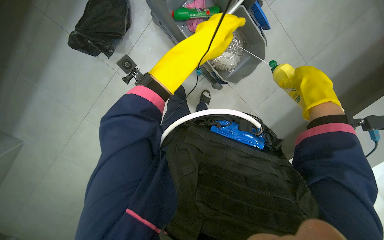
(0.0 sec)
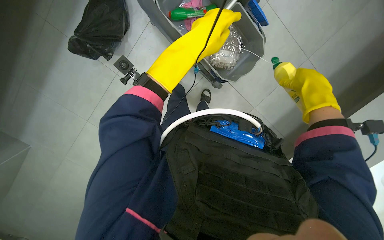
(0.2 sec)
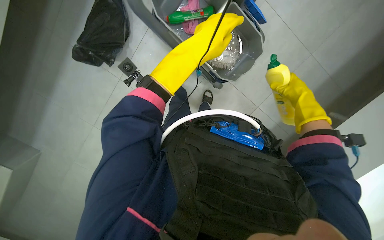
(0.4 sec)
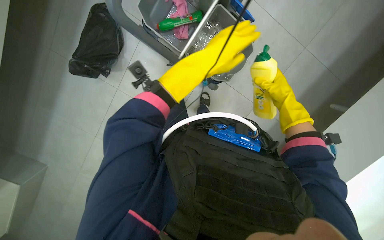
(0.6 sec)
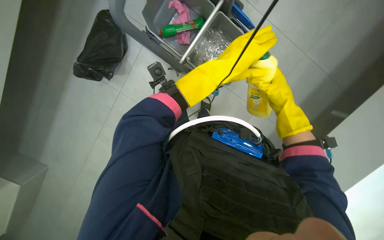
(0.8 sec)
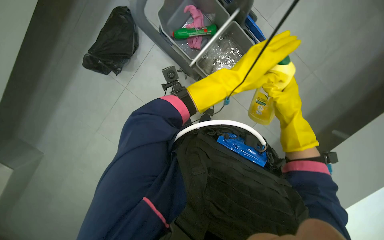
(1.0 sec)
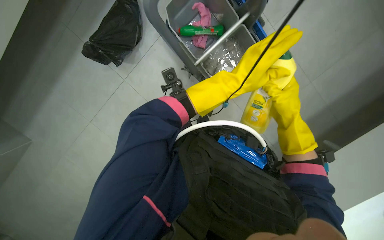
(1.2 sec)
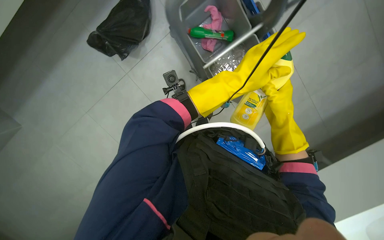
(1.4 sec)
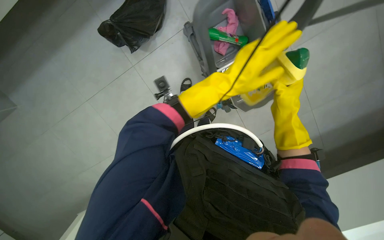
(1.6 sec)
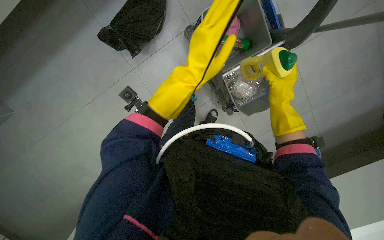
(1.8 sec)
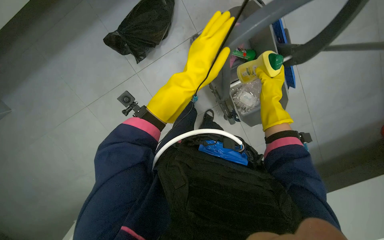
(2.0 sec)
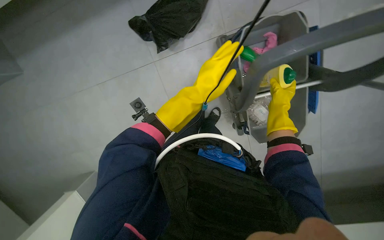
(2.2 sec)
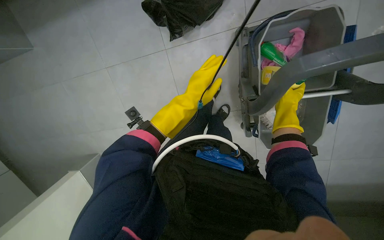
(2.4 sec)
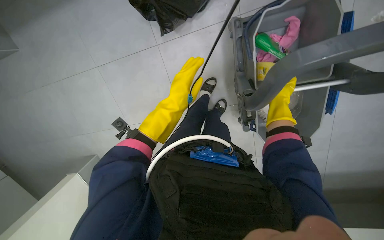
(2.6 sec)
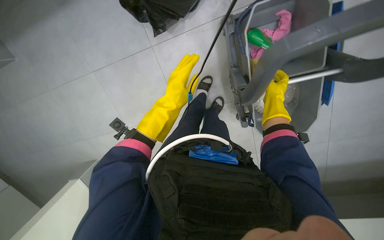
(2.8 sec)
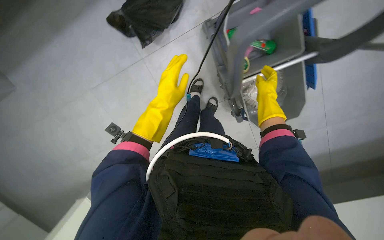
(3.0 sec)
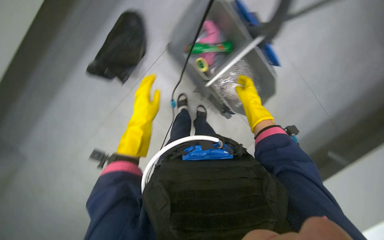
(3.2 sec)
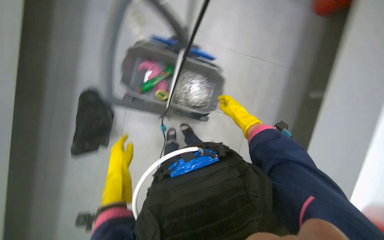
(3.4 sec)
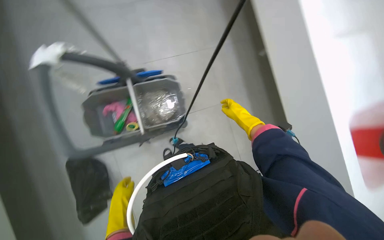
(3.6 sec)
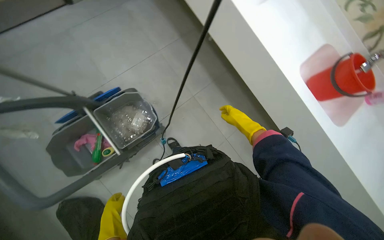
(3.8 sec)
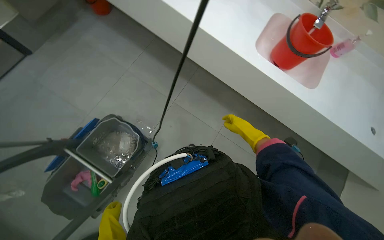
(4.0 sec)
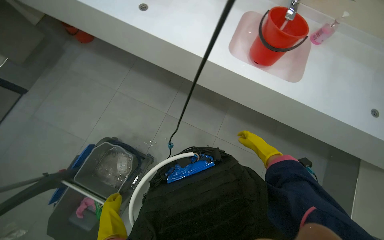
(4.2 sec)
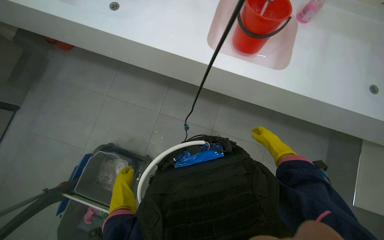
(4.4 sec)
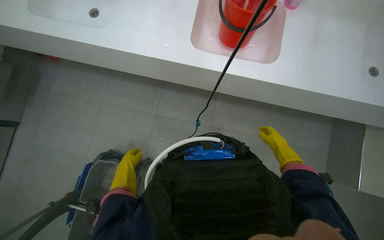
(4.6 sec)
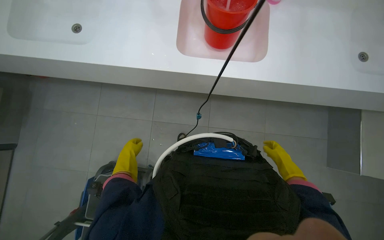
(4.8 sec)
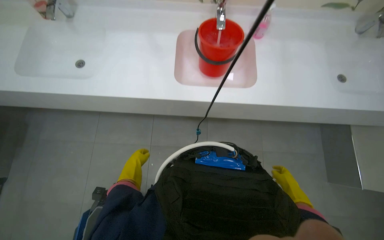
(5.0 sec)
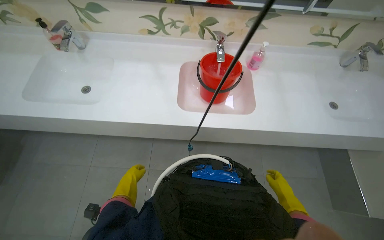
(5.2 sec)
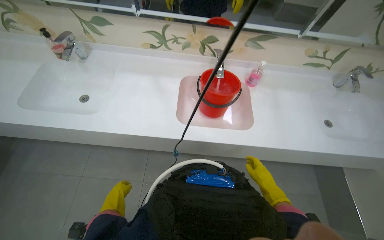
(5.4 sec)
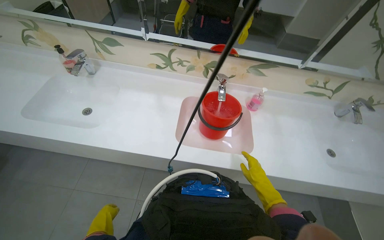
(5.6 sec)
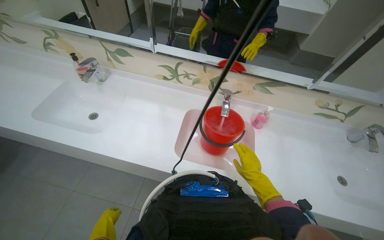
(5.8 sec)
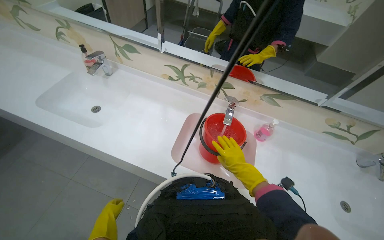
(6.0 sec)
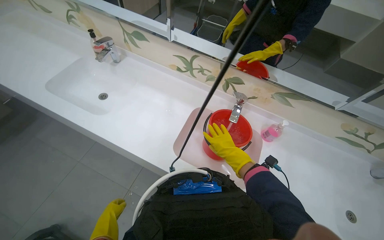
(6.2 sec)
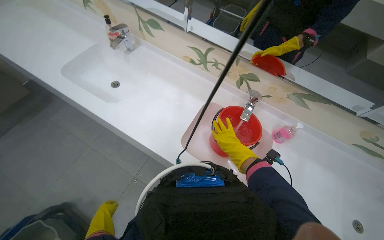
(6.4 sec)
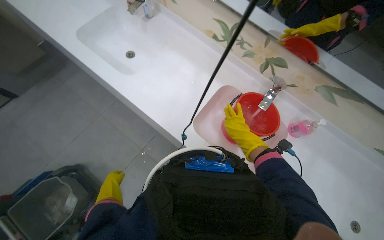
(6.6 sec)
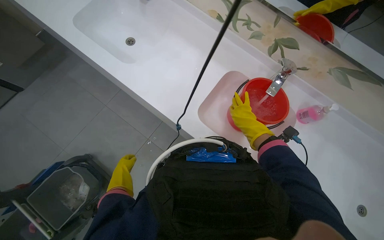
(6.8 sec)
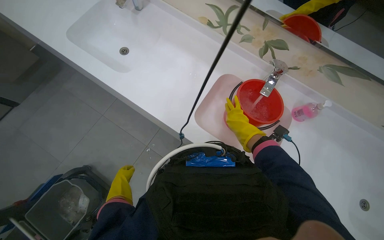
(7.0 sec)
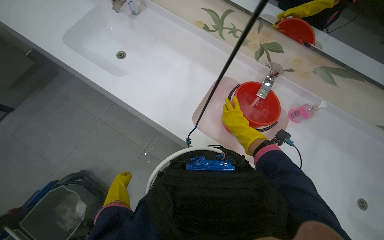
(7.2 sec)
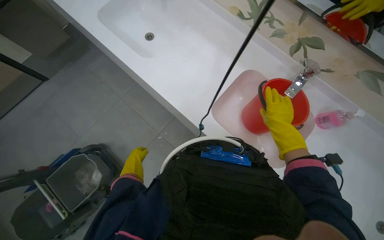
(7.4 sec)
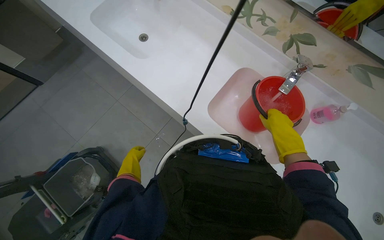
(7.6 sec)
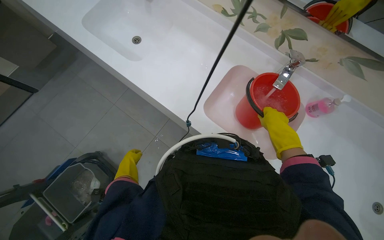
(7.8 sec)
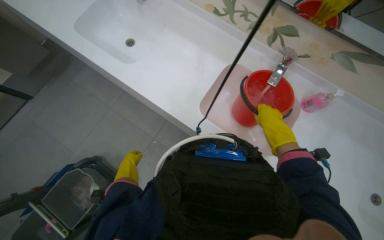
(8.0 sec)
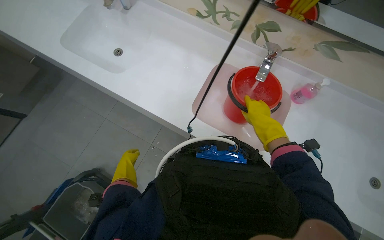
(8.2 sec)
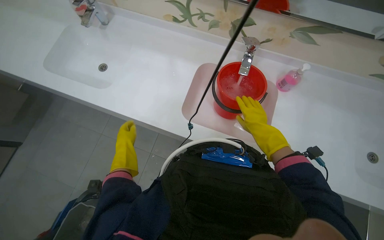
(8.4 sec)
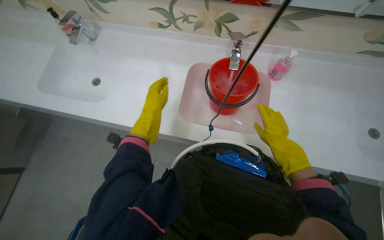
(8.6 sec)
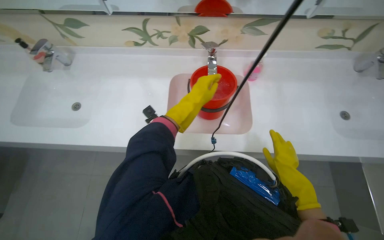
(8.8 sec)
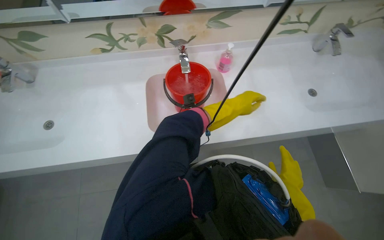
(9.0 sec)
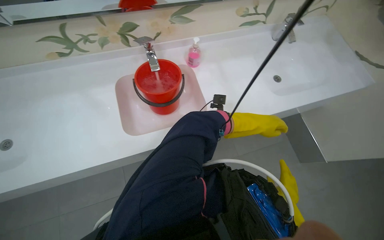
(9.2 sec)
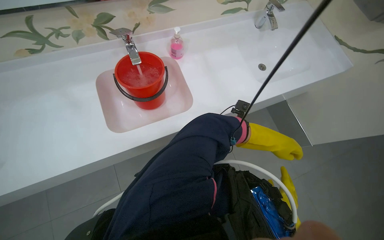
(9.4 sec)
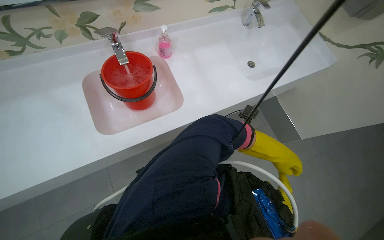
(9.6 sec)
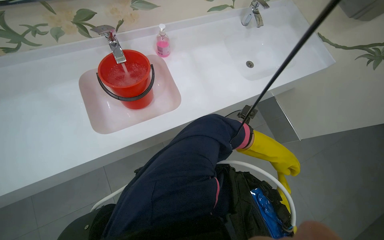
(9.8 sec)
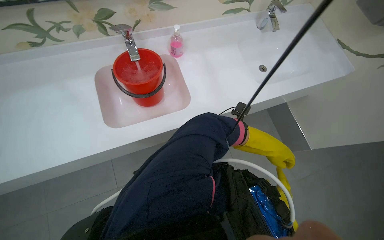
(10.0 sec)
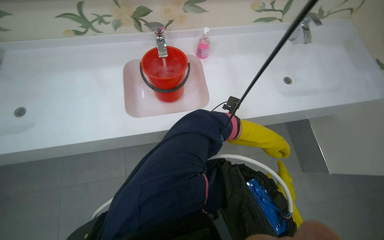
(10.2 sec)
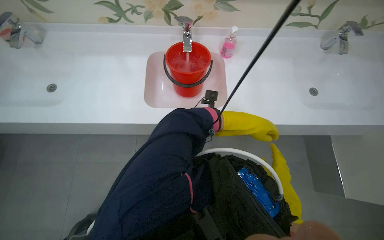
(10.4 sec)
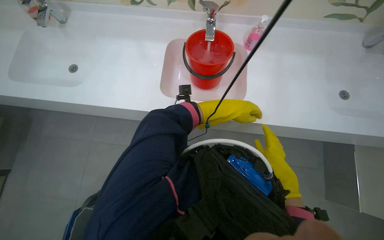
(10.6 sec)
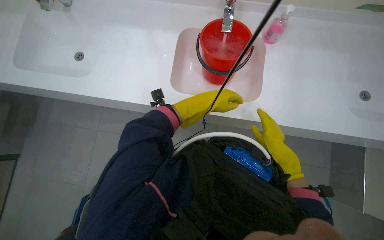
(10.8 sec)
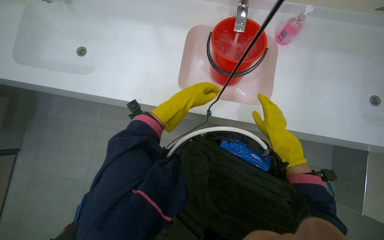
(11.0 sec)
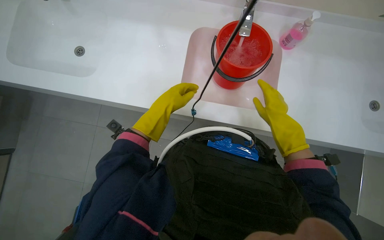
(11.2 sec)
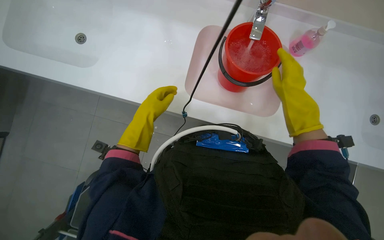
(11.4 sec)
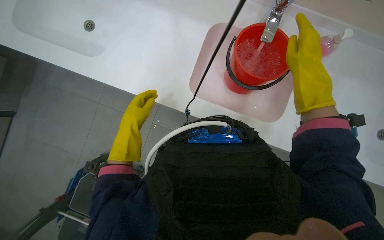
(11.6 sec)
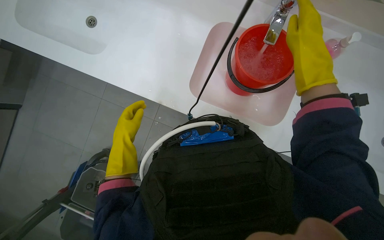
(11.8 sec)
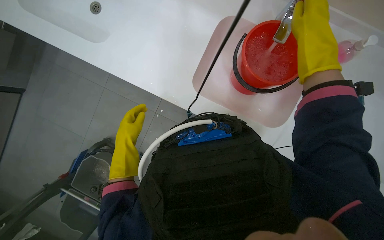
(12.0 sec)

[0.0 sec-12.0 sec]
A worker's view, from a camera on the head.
Job: preparing cleaning supplies.
The whole recording: Preparing cleaning solution. The worker fills buckets with water and adds cleaning solutions to prepare for cleaning.
0.0 sec to 1.6 sec: The right hand moves to the left, some 30 cm.
1.6 sec to 3.0 sec: The right hand heads farther from the camera and to the left, covering some 20 cm.
3.0 sec to 4.4 sec: The camera is carried approximately 60 cm. The scene rotates counterclockwise by some 85 degrees.
4.4 sec to 6.0 sec: The camera pitches upward, by some 30 degrees.
6.0 sec to 7.6 sec: The head rotates roughly 20 degrees to the left. The view tips downward by about 20 degrees.
7.6 sec to 9.0 sec: The head rotates roughly 45 degrees to the right.
10.4 sec to 12.0 sec: The view tilts roughly 20 degrees downward. The scene rotates clockwise by approximately 25 degrees. The right hand moves to the left, some 60 cm.

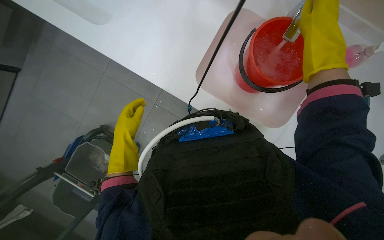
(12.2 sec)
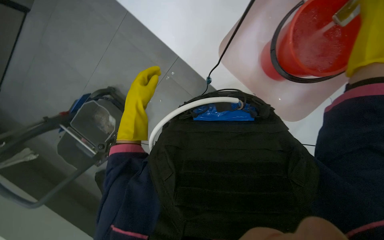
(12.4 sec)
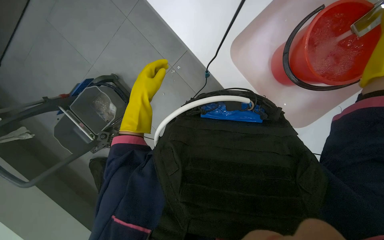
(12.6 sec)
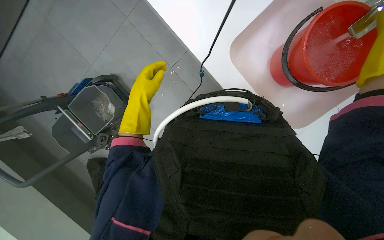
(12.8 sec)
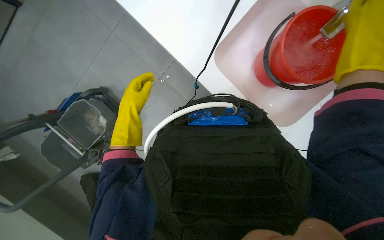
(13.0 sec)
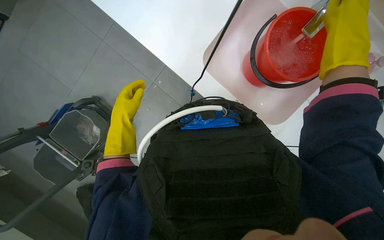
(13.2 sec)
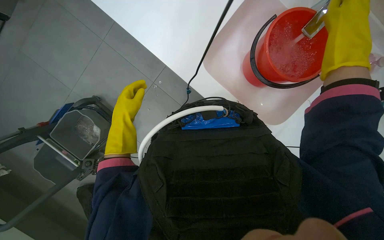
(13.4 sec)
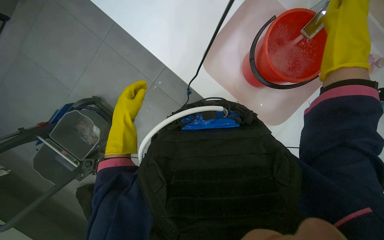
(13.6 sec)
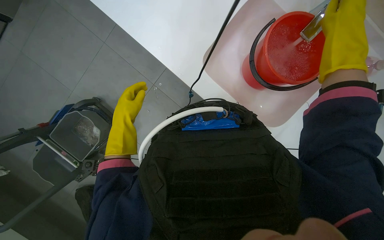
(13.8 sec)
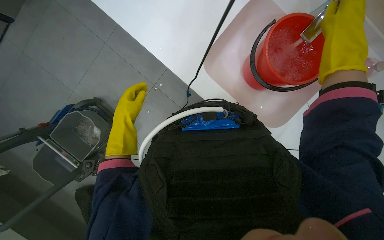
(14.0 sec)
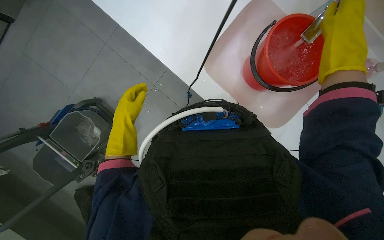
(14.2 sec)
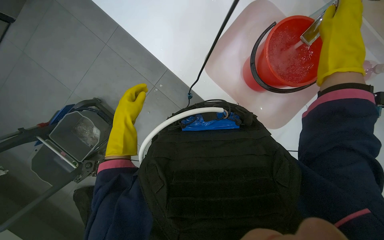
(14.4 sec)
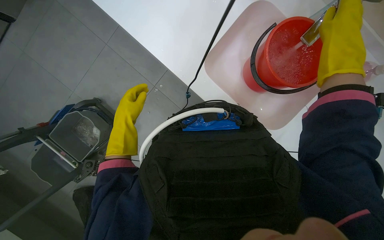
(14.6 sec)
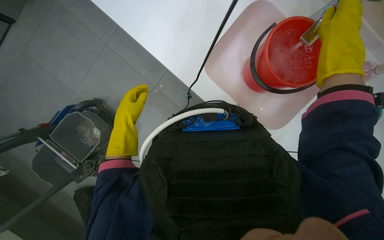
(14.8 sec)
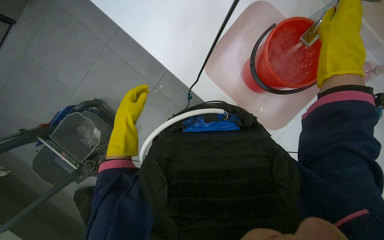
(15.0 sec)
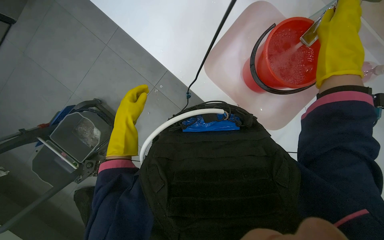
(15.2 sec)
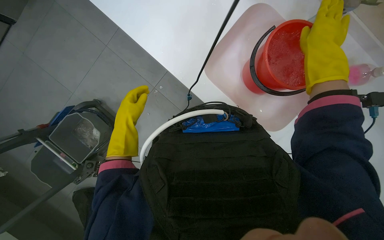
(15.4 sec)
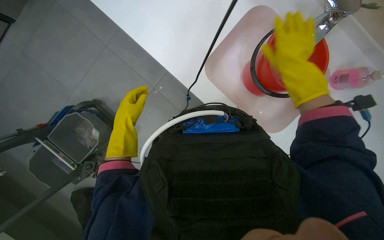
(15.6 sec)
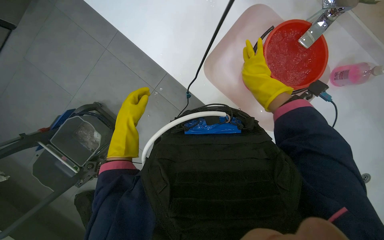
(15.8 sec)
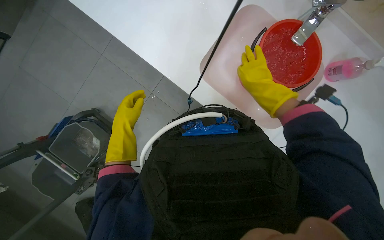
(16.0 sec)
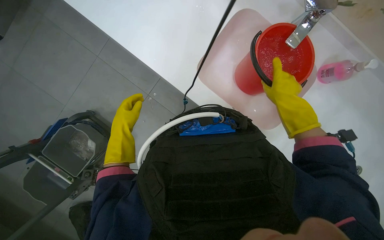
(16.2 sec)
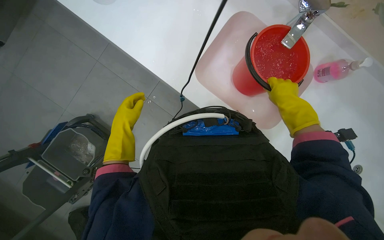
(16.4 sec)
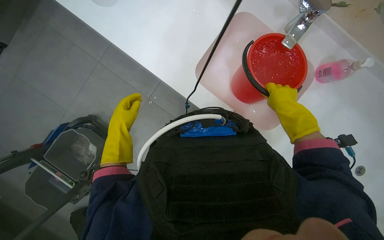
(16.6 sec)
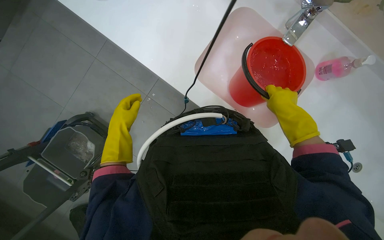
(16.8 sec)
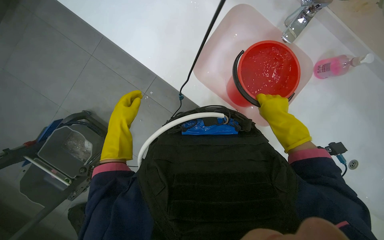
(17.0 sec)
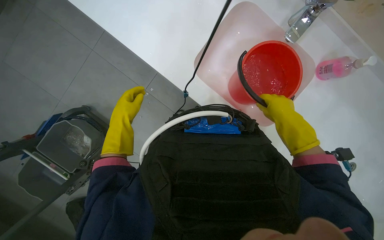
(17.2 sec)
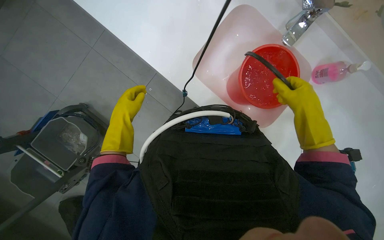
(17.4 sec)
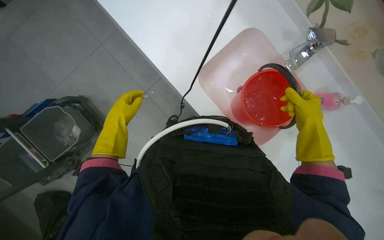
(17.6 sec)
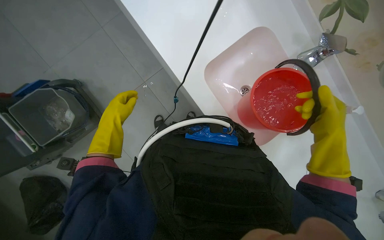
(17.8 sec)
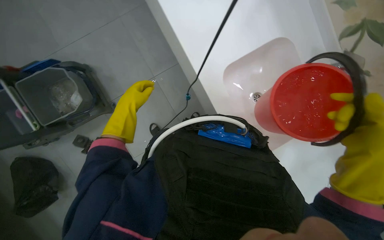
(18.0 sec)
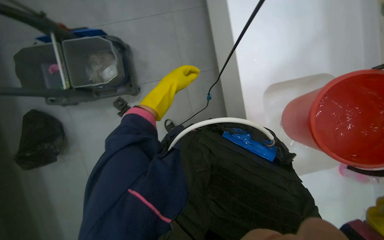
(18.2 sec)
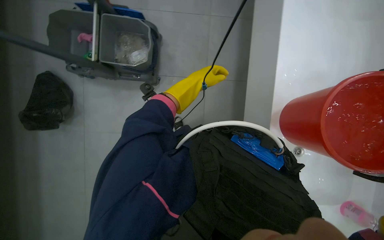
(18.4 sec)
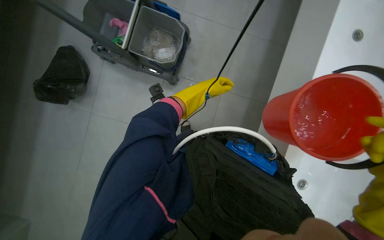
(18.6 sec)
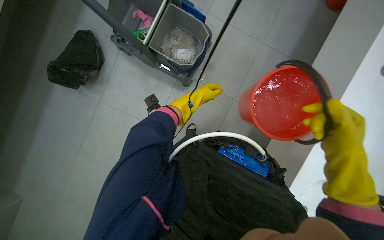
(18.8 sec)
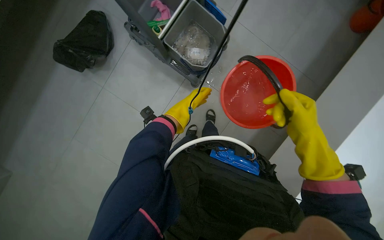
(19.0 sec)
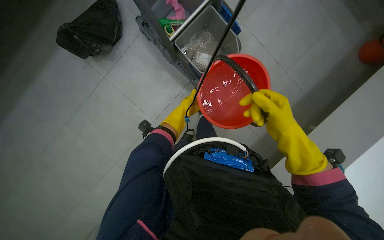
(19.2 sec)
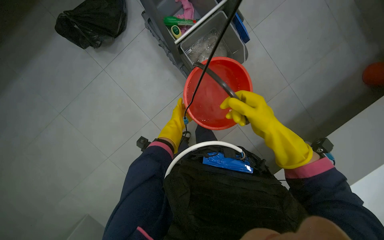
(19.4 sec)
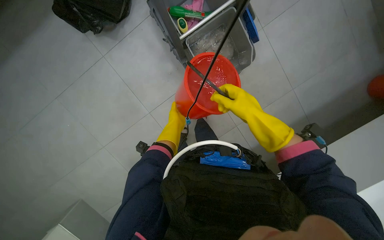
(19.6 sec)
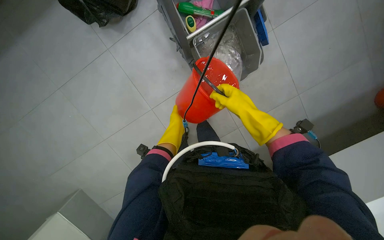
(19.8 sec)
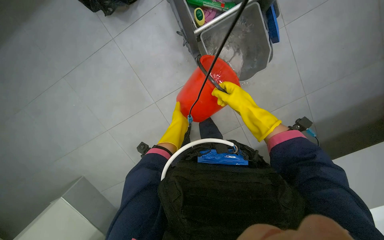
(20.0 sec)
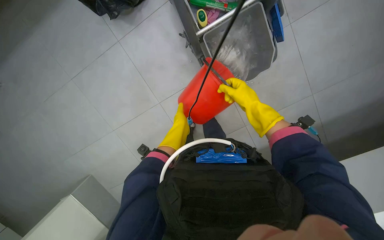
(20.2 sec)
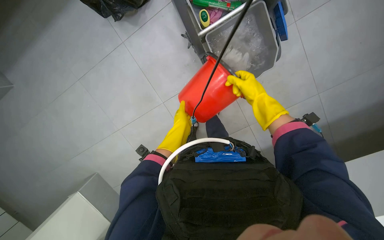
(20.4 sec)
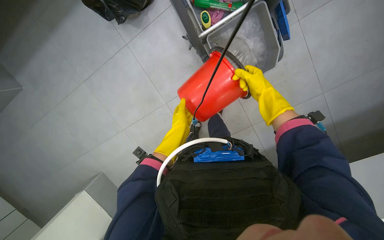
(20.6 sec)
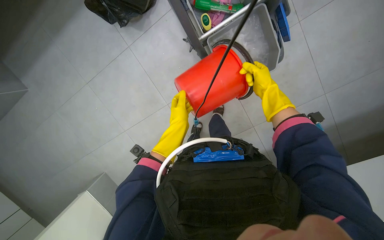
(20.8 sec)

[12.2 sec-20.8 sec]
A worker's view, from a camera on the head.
Job: preparing cleaning supplies.
The whole recording: Preparing cleaning solution. The worker fills buckets with water and adds cleaning solutions to prepare for cleaning.
18.0 sec to 19.4 sec: The camera is carried roughly 50 cm. The scene turns about 80 degrees clockwise in the picture.
19.4 sec to 20.8 sec: The right hand heads nearer to the camera, covering some 15 cm.
